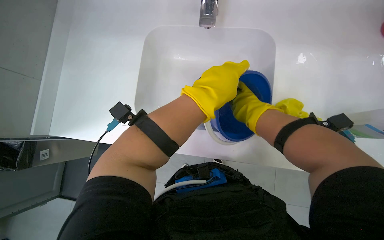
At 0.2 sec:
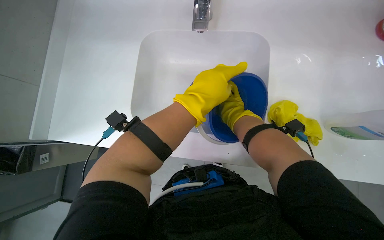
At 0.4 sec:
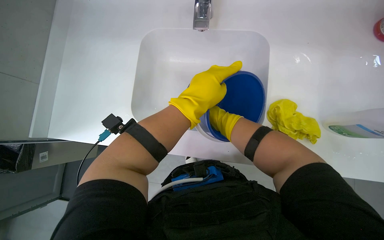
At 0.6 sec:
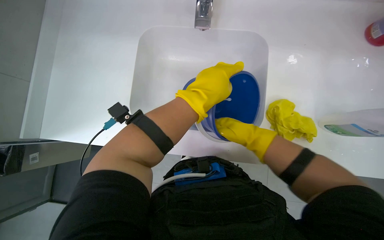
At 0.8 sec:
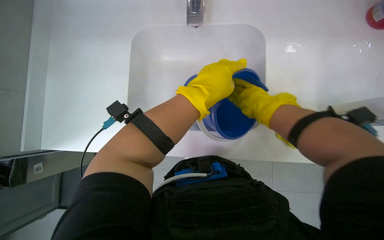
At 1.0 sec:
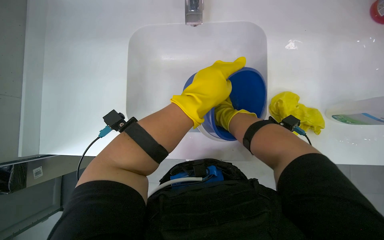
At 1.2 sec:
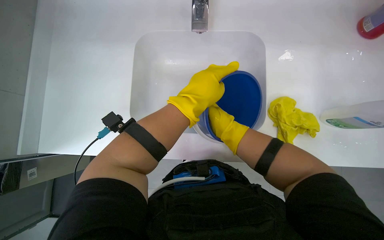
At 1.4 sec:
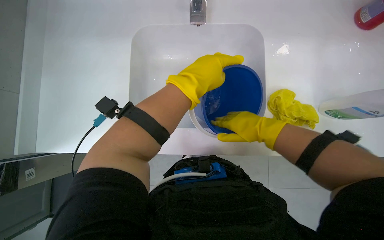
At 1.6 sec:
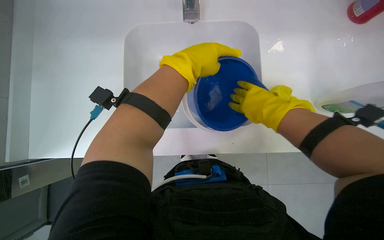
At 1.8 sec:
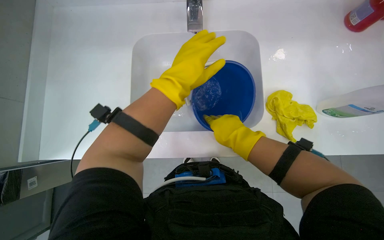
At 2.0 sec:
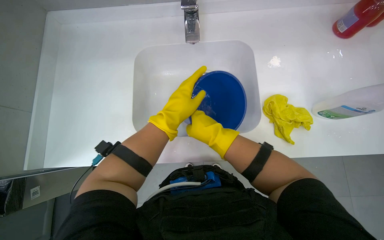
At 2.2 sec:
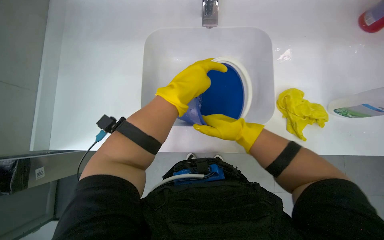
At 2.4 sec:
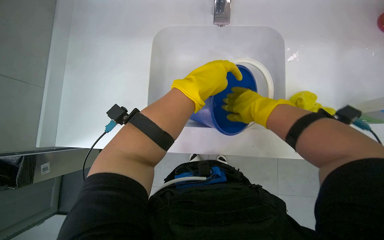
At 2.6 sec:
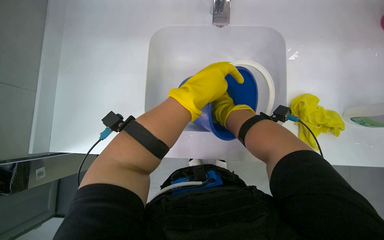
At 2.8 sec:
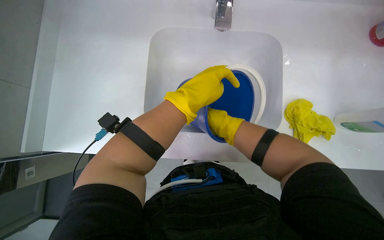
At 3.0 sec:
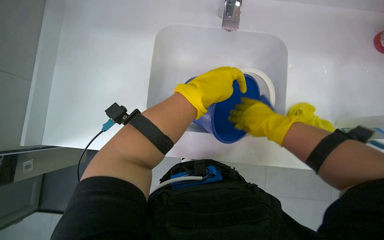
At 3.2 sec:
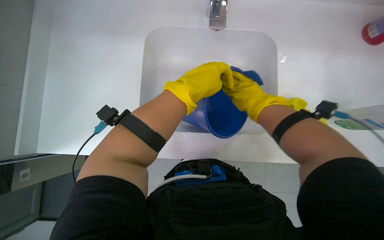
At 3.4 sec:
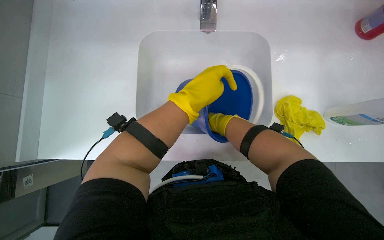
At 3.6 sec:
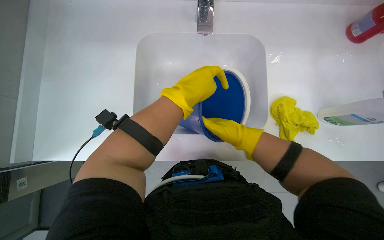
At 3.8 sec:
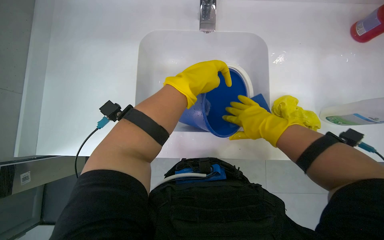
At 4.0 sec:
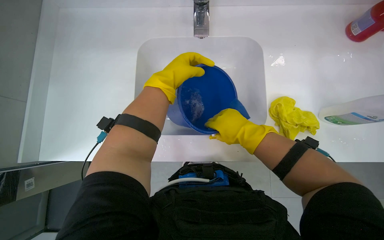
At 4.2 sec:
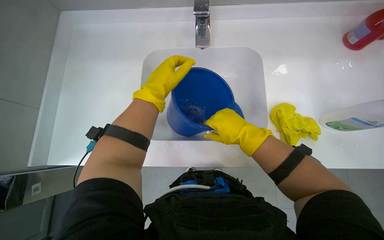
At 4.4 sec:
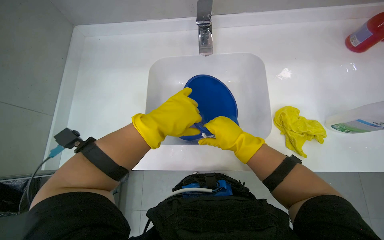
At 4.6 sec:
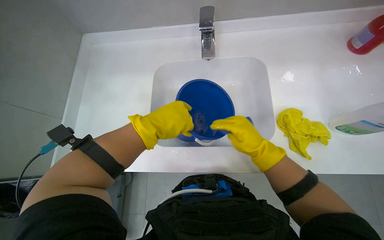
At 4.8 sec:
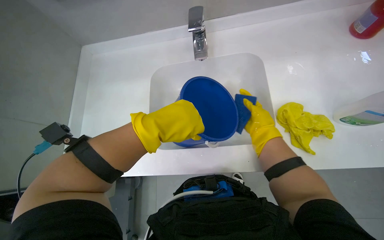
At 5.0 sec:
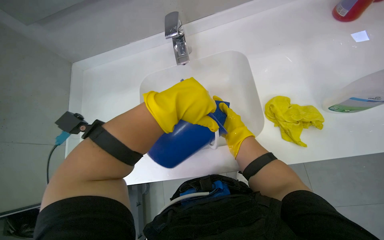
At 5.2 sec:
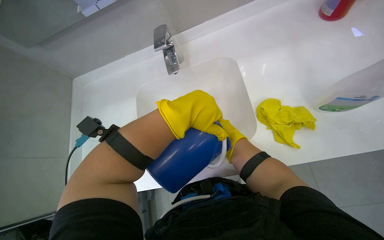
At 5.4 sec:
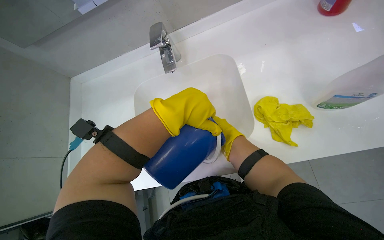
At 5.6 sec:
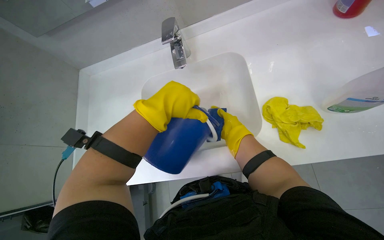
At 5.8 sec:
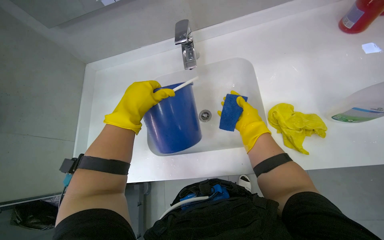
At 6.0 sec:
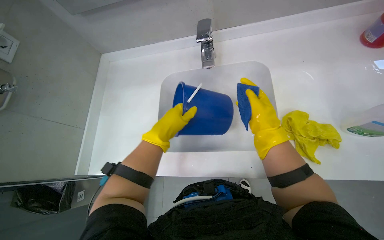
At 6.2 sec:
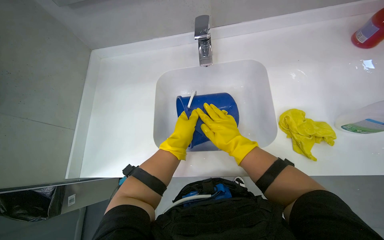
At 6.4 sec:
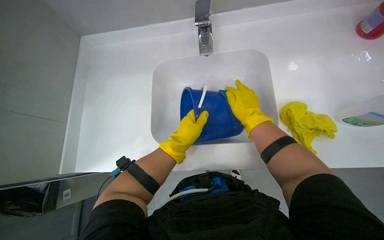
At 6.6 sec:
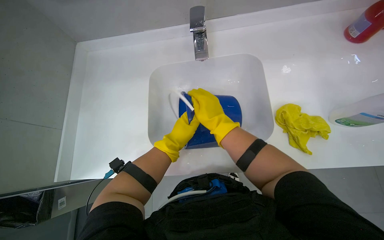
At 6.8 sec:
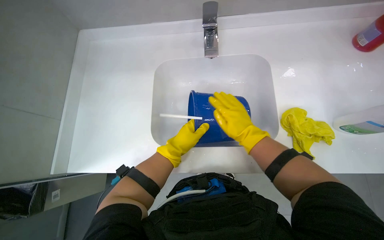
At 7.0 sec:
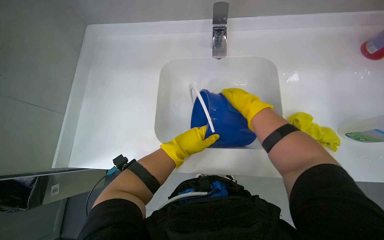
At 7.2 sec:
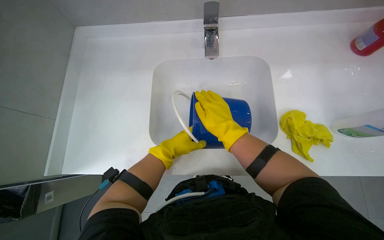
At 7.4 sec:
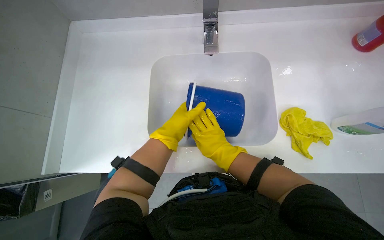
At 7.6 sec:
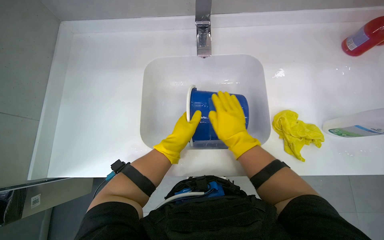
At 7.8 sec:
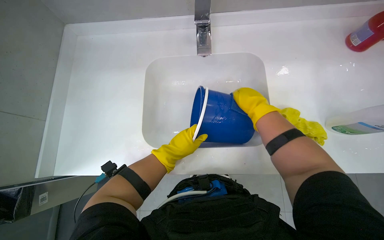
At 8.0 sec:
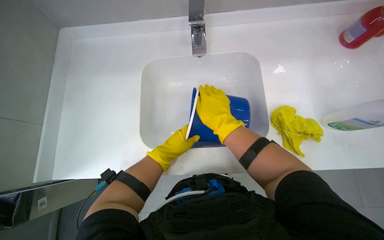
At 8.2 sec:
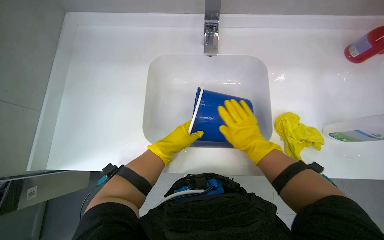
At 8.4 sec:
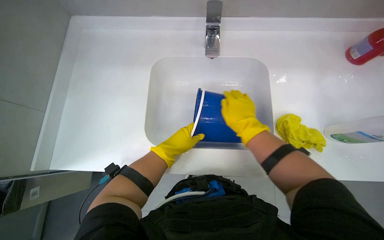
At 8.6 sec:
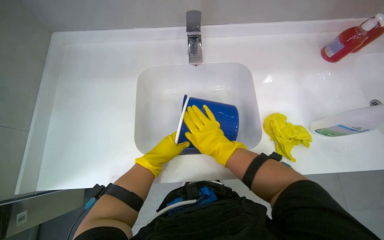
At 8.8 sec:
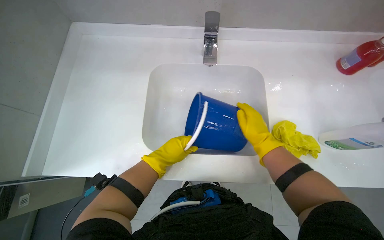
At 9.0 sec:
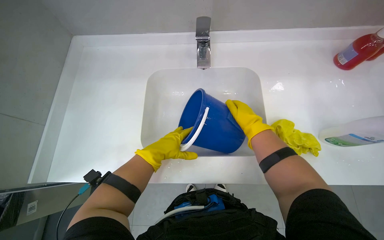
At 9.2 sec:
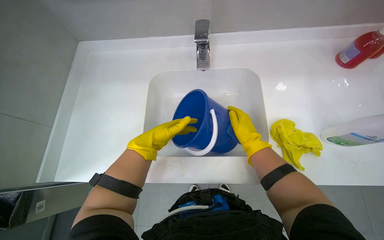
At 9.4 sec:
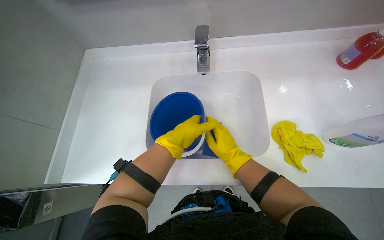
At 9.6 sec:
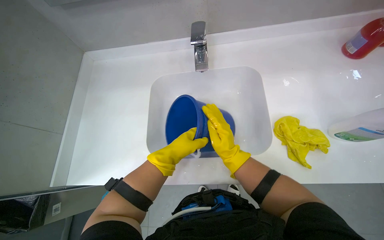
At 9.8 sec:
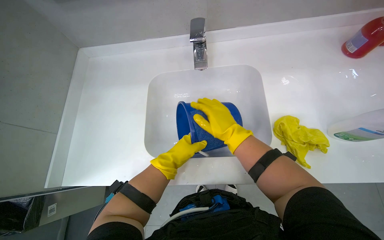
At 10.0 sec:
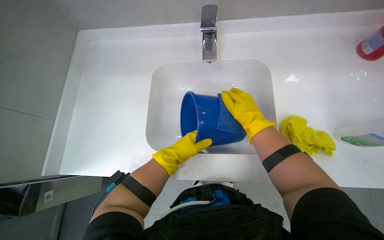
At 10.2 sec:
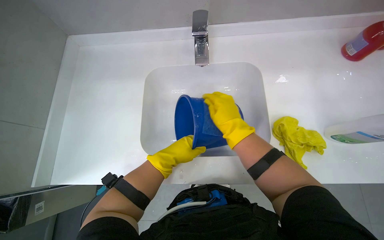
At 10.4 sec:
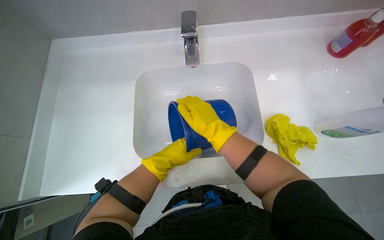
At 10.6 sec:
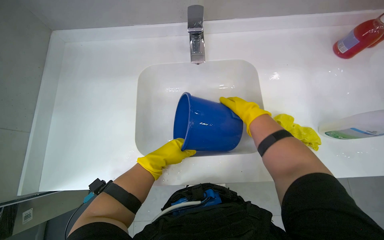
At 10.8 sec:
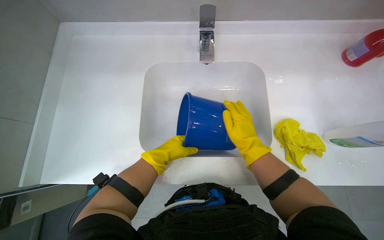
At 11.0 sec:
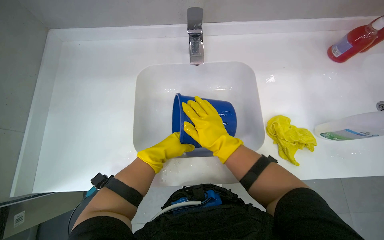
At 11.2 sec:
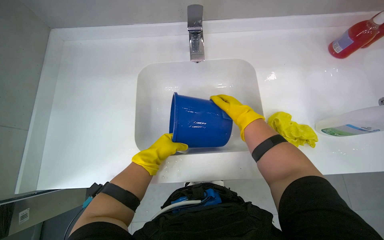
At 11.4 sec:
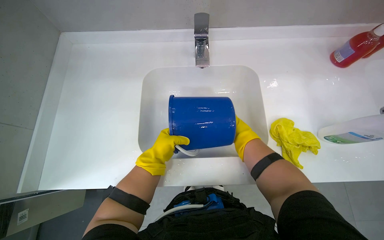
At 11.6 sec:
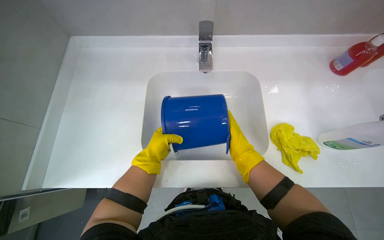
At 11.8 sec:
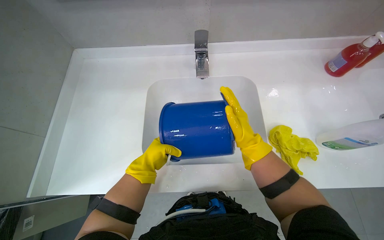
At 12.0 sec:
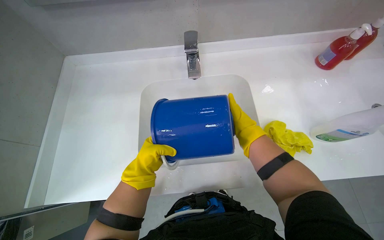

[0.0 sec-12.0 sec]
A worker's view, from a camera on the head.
Job: preparing cleaning supplies.
The whole recording: Cleaning blue bucket. The worker fills a blue bucket with water and scrubs its interior.
0.0 sec to 1.6 sec: The right hand goes nearer and farther, approximately 25 cm each way, reversing 3 times.
3.0 sec to 4.4 sec: The right hand moves roughly 20 cm farther from the camera and comes back.
4.4 sec to 6.0 sec: The right hand goes farther from the camera and returns, approximately 10 cm each way.
6.0 sec to 7.6 sec: The right hand swings left and right, roughly 10 cm each way, with 2 reversals. The left hand shifts some 10 cm farther from the camera.
7.6 sec to 9.0 sec: The right hand goes left and right, roughly 15 cm each way, reversing 4 times.
9.0 sec to 10.4 sec: The right hand goes left and right, approximately 15 cm each way, reversing 2 times.
10.4 sec to 12.0 sec: The left hand shifts roughly 10 cm to the left; the right hand shifts approximately 10 cm to the right, and moves about 15 cm farther from the camera and comes back.

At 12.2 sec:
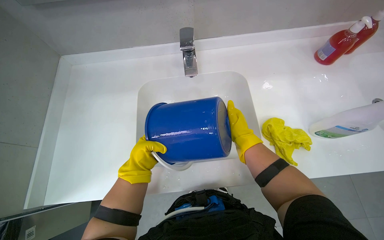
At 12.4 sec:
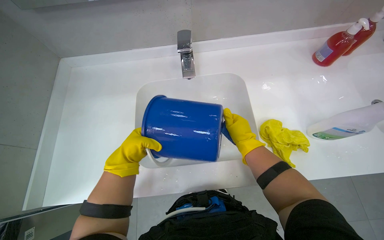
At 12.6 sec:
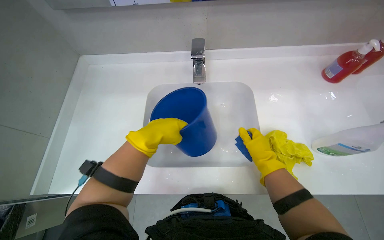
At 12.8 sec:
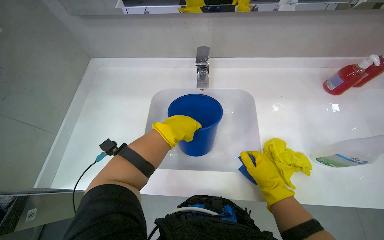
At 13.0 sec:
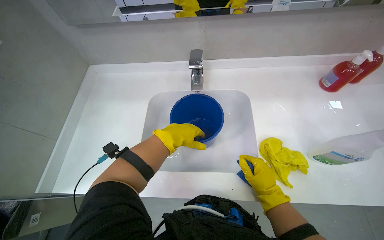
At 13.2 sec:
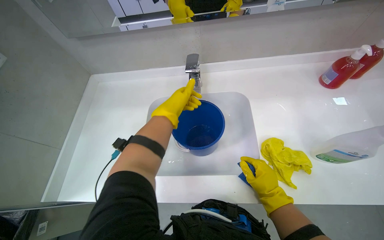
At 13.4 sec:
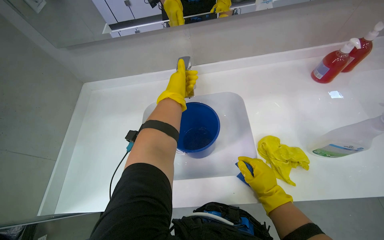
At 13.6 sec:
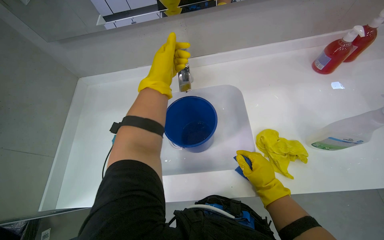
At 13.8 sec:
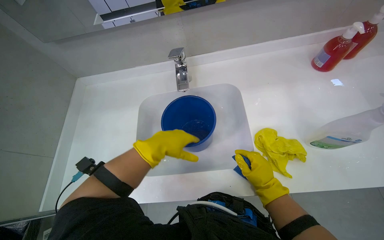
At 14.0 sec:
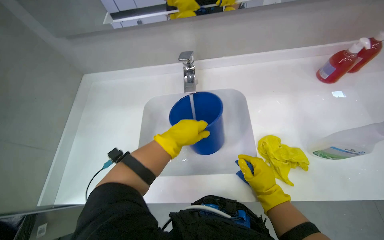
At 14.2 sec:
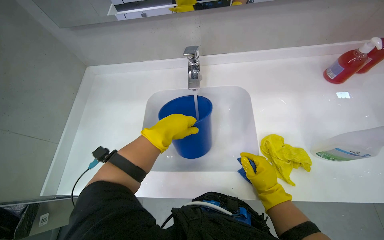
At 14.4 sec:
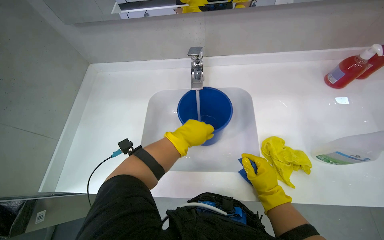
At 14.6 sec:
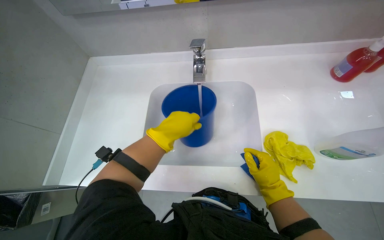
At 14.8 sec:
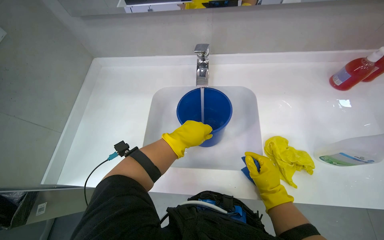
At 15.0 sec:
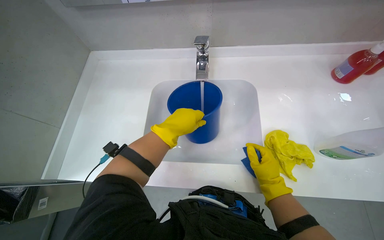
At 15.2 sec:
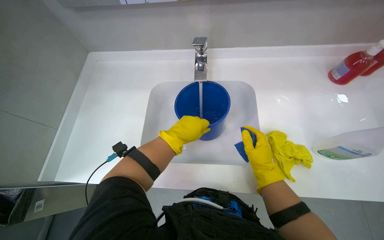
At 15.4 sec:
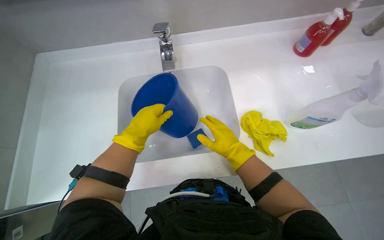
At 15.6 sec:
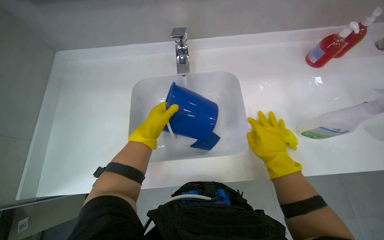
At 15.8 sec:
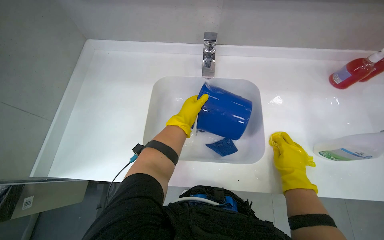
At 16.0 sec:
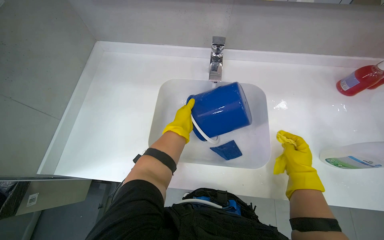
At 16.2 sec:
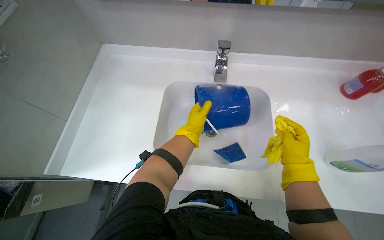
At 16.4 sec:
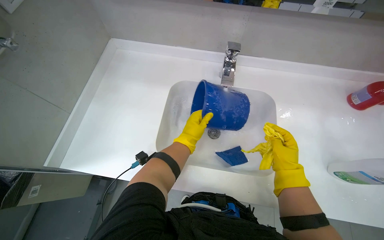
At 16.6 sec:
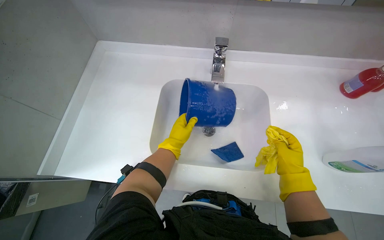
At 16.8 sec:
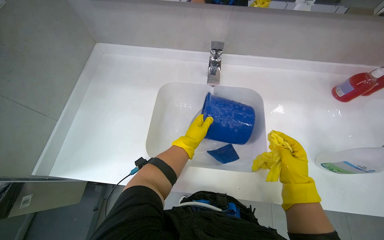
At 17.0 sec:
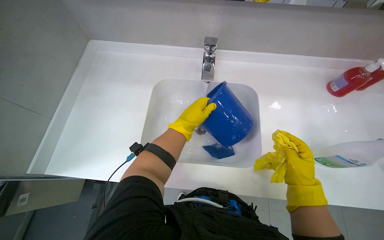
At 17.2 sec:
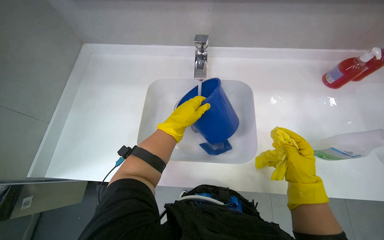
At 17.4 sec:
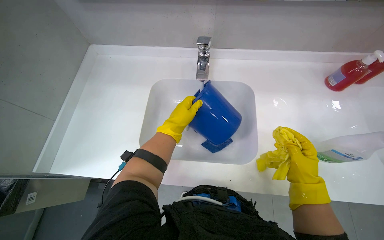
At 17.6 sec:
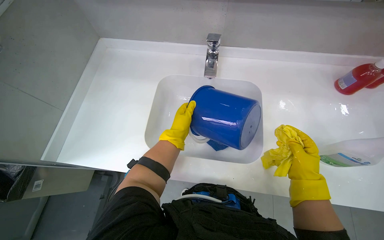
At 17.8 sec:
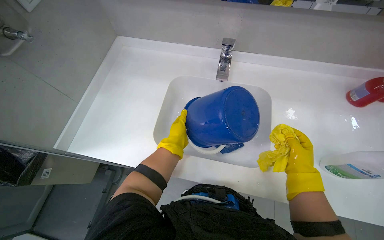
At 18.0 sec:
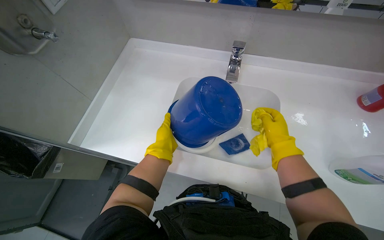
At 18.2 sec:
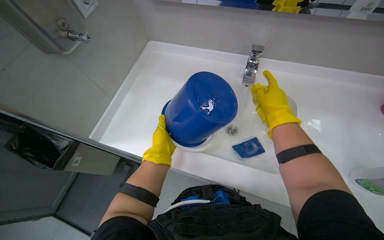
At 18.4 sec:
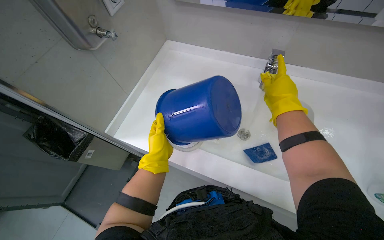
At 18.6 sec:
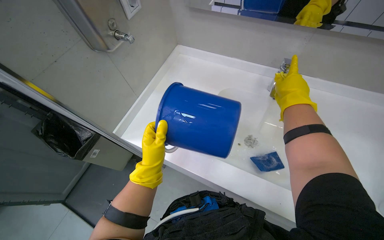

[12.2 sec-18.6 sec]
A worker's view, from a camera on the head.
Job: preparing cleaning supplies.
The whole recording: Cleaning blue bucket. The worker fills a blue bucket with water and scrubs its interior.
12.2 sec to 13.8 sec: The right hand moves down the picture and to the right, approximately 15 cm.
15.4 sec to 17.0 sec: The right hand moves nearer to the camera, some 10 cm.
17.0 sec to 18.6 sec: The head turns to the left by approximately 20 degrees. The left hand goes approximately 30 cm to the left and down the picture; the right hand moves up the picture, some 30 cm.
